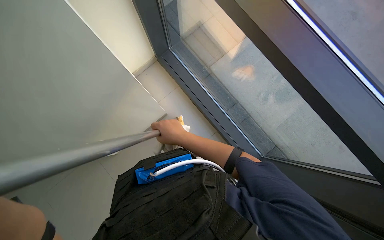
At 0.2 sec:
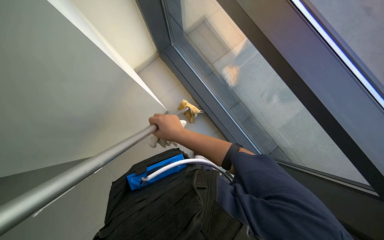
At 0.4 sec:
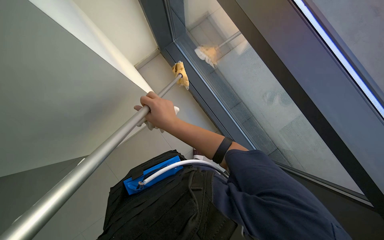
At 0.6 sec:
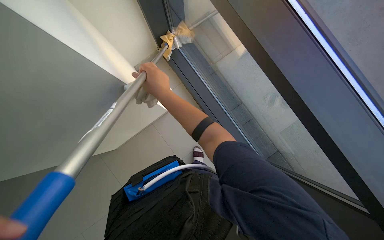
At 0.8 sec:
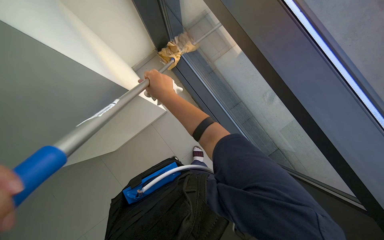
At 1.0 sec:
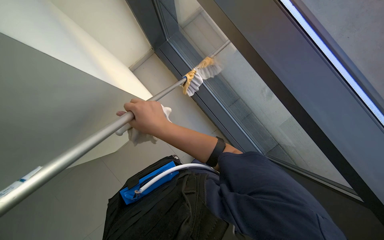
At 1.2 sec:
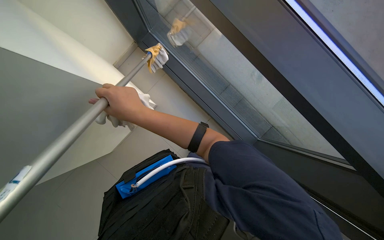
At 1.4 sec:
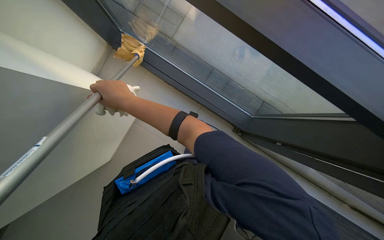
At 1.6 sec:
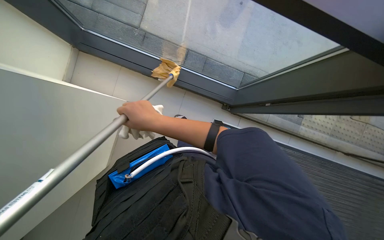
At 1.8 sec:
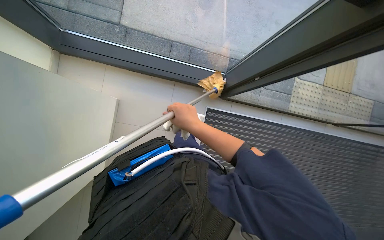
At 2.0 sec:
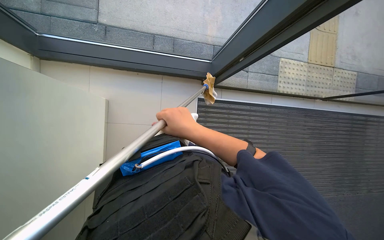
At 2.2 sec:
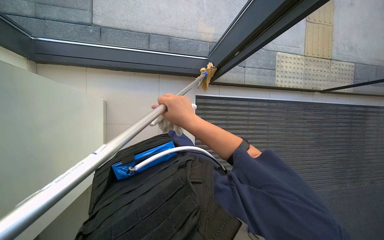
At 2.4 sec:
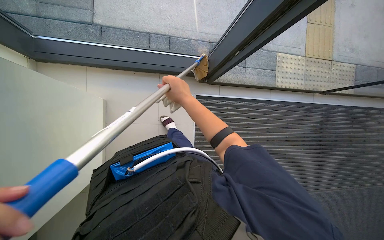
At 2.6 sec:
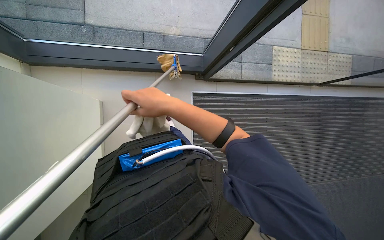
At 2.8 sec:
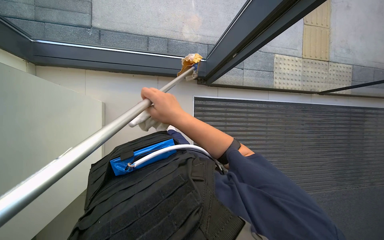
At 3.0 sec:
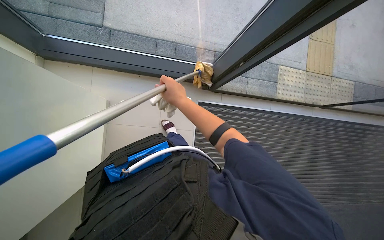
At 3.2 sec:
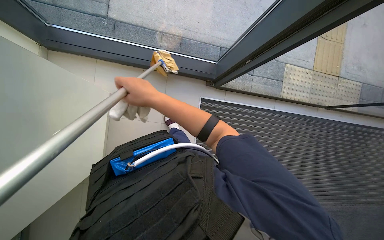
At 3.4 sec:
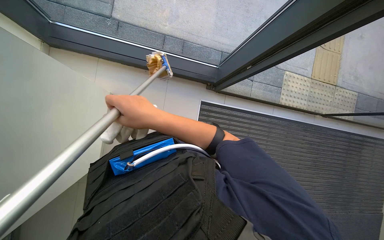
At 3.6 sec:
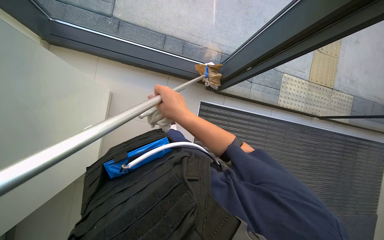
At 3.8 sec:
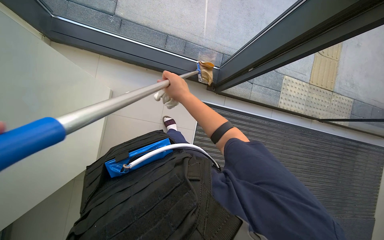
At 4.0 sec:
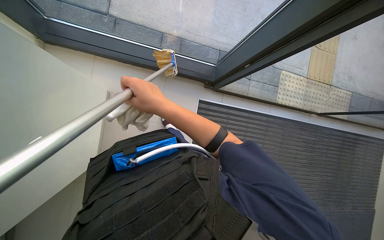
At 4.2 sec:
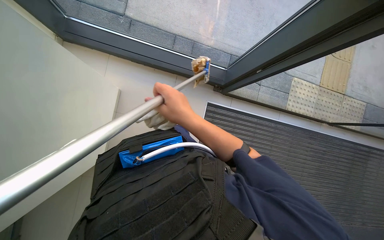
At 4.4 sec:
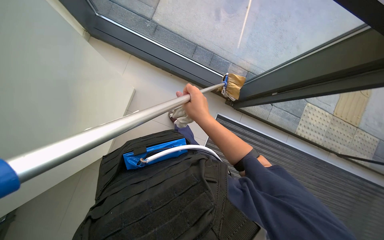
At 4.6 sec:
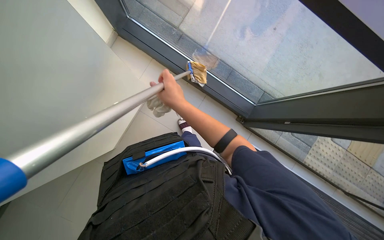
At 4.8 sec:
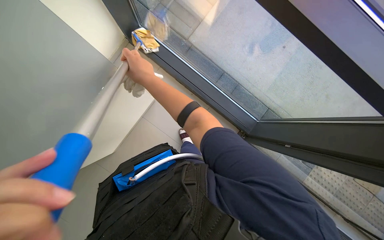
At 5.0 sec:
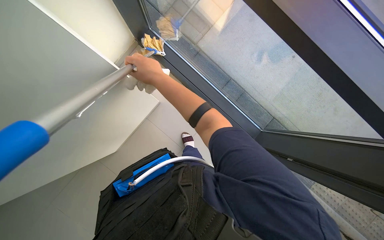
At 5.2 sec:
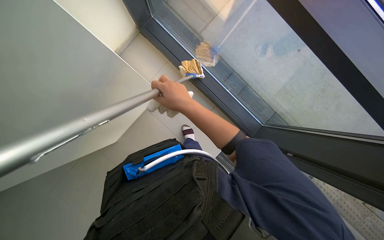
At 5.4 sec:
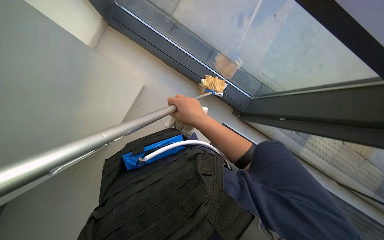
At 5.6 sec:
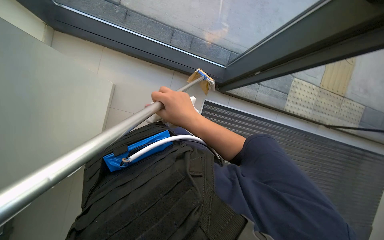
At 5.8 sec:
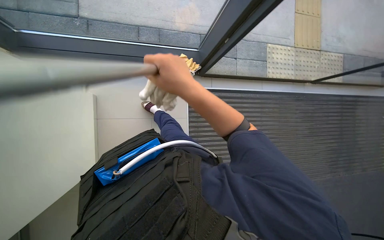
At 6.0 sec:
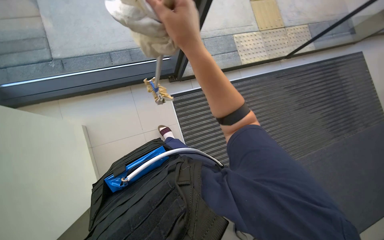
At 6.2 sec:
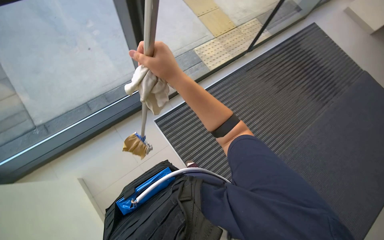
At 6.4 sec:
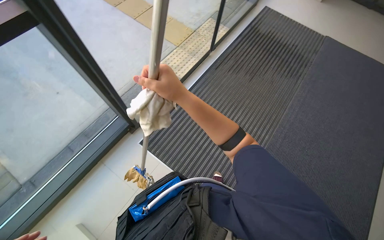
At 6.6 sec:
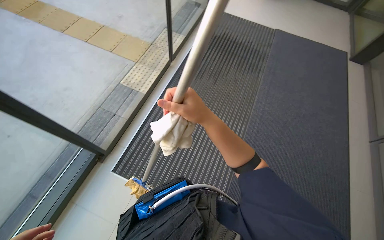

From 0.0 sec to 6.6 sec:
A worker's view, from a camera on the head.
Job: cleaning windows.
The whole recording: Cleaning windows and frames. The worker cleans the windows and frames with a long-handled tool and a cloth.
From 3.2 sec to 5.0 sec: The scene rotates clockwise by some 35 degrees.
From 5.0 sec to 6.6 sec: The wearer's head swings approximately 110 degrees to the right.

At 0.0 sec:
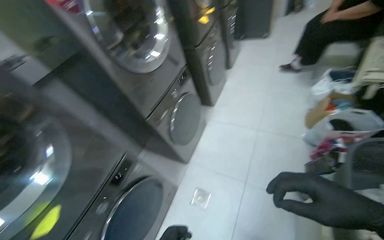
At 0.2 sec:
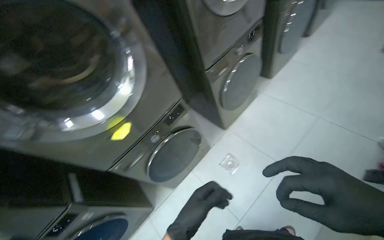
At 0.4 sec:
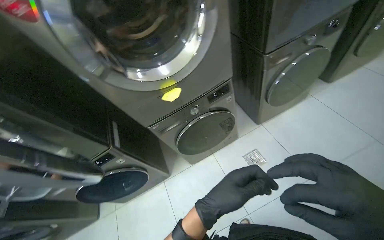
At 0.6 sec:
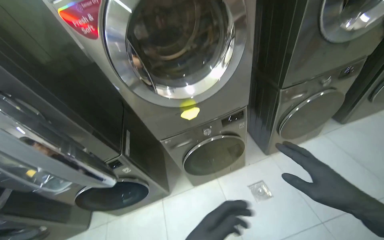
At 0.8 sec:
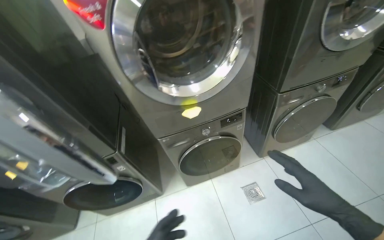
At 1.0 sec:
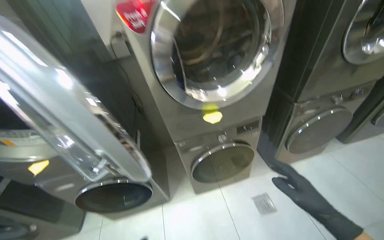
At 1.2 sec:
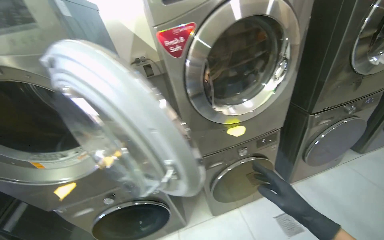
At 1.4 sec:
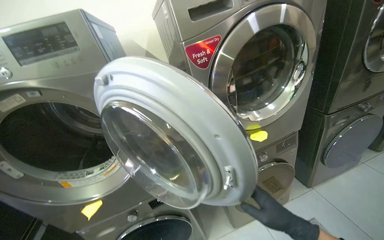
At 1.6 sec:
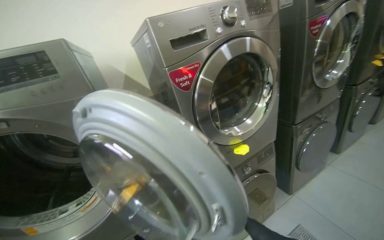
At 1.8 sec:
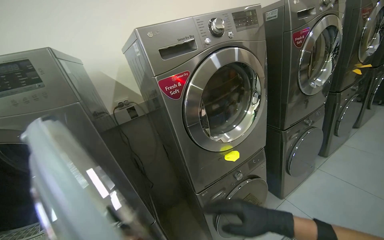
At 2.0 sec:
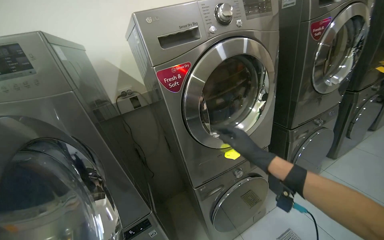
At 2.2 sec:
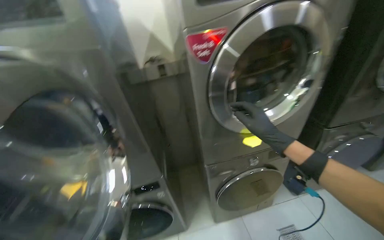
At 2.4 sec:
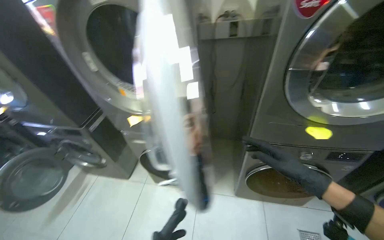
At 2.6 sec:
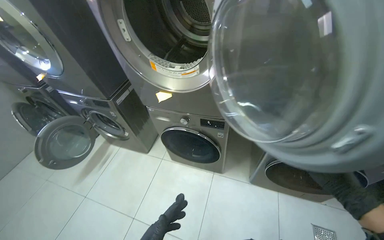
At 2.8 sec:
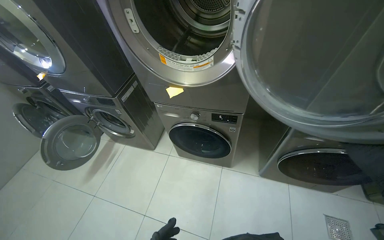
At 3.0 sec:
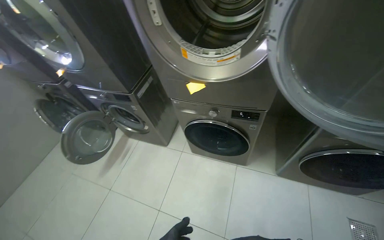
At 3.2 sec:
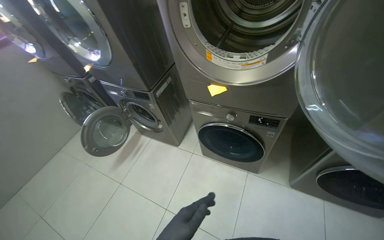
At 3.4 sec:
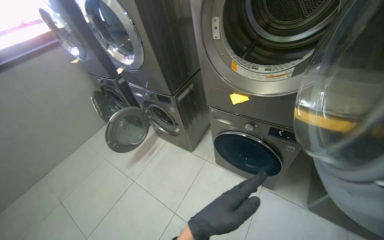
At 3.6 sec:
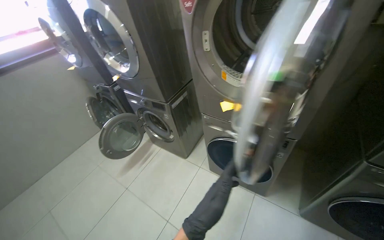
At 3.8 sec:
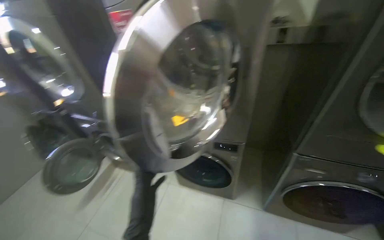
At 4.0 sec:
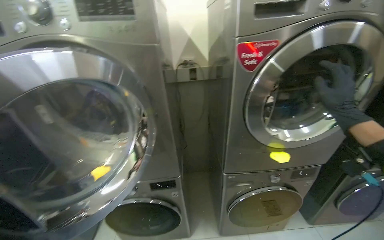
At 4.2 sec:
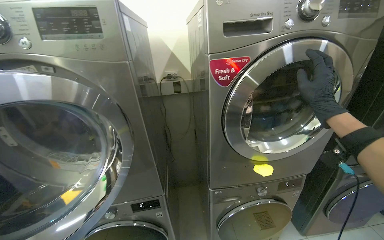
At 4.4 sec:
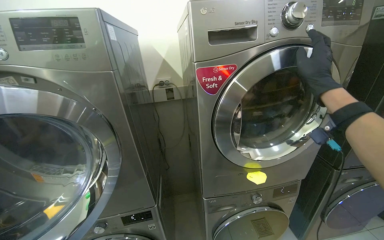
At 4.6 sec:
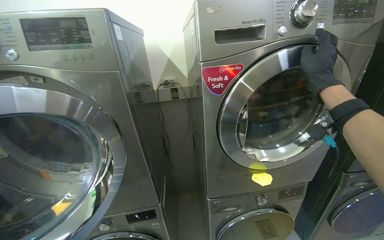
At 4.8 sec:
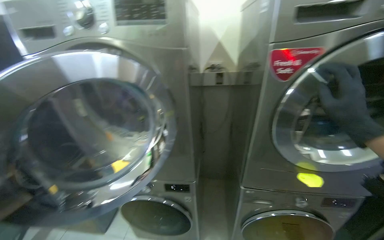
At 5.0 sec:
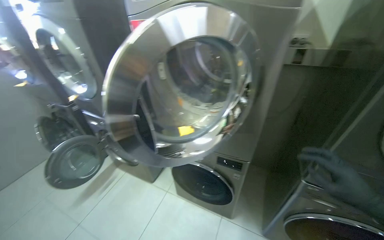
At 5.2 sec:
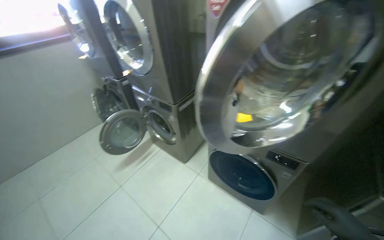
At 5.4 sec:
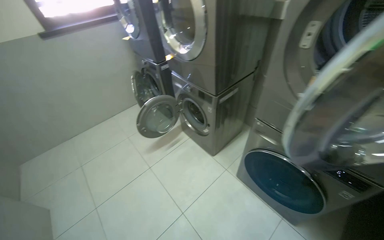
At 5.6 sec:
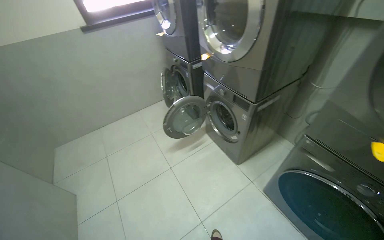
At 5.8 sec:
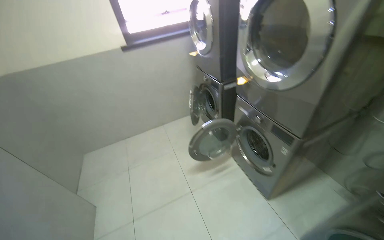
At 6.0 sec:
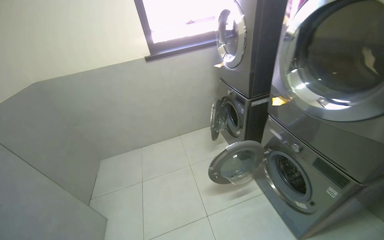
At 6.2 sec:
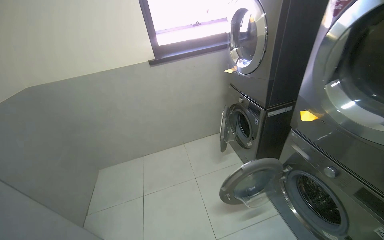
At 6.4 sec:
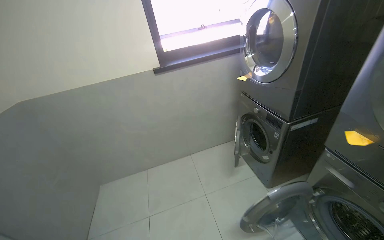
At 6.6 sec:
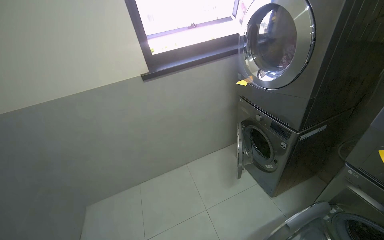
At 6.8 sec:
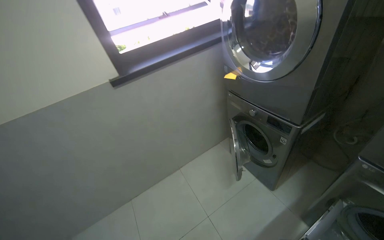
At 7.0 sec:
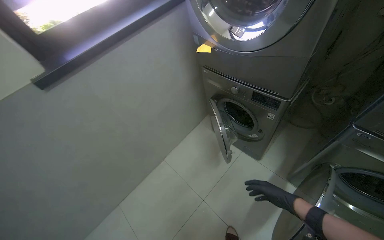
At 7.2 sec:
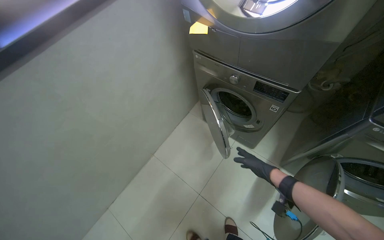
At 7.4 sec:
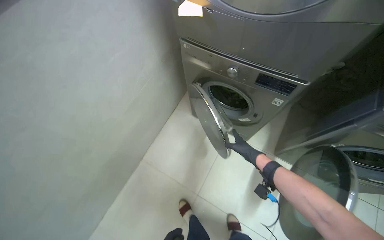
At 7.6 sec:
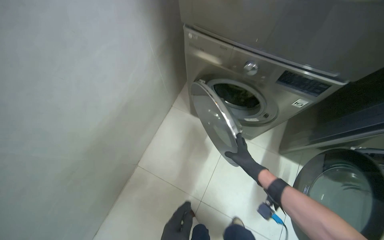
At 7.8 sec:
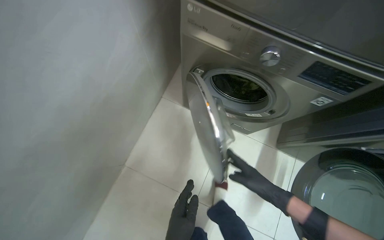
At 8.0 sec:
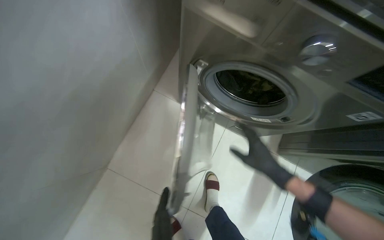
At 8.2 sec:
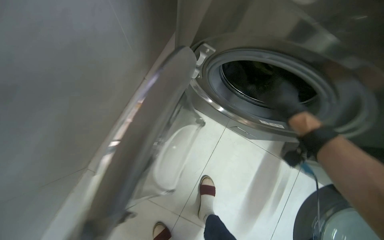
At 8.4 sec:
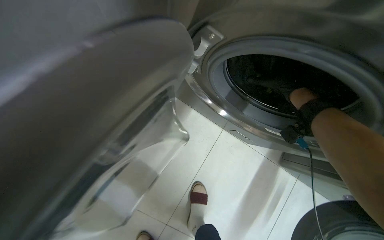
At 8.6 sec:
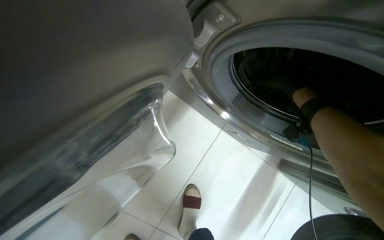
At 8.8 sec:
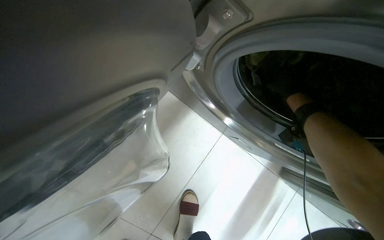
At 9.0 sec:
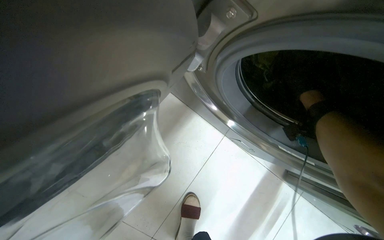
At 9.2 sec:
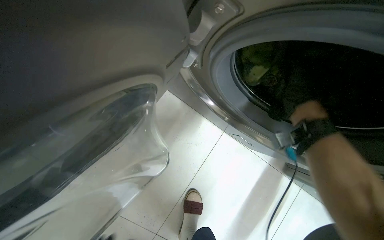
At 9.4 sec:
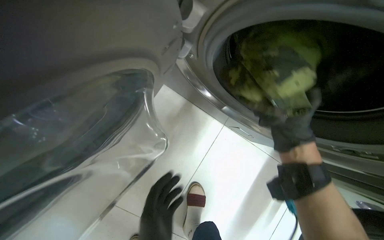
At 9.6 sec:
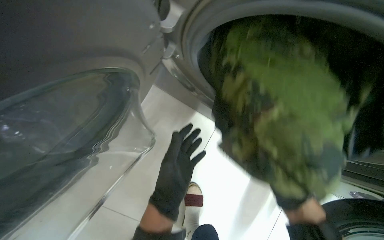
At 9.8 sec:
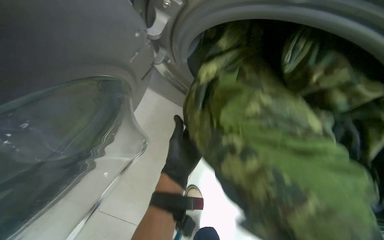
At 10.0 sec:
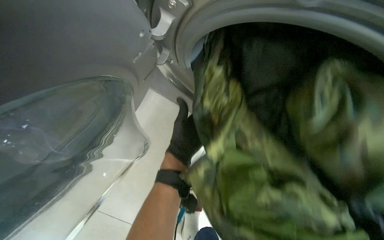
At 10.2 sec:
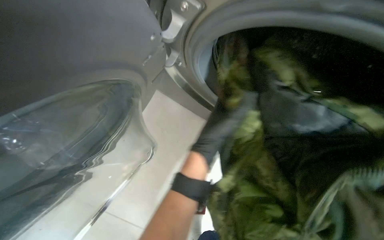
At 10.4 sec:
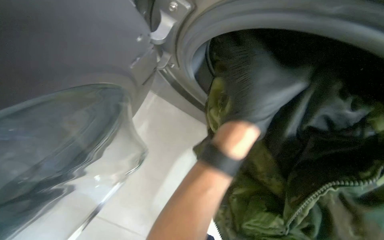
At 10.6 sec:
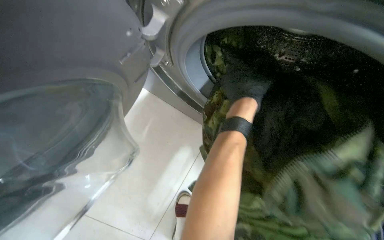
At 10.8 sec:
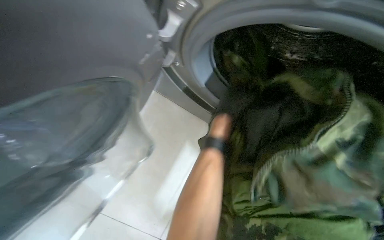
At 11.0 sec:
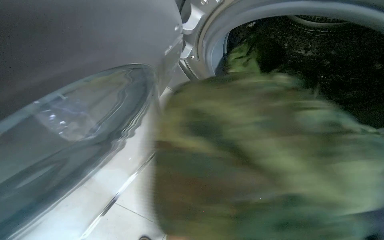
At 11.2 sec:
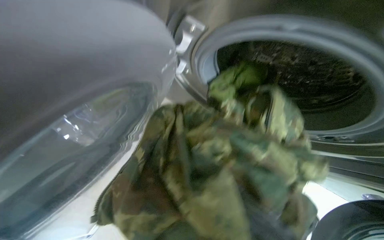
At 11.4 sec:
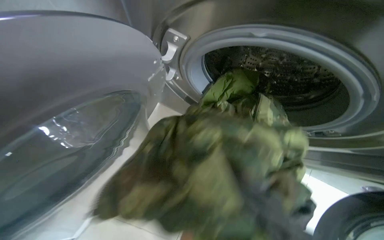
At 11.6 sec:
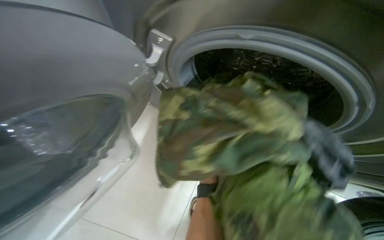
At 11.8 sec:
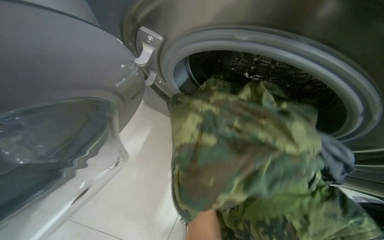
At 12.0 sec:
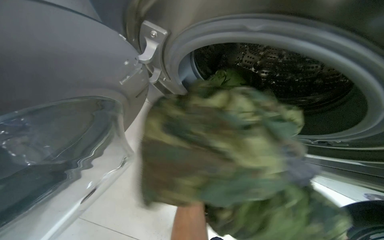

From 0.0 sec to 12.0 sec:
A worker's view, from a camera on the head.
Job: managing laundry.
The whole recording: Loading laundry into washing machines. The worker loads clothes into washing machines and sets the wash cycle.
From 0.0 sec to 1.6 sec: The camera is carried some 60 cm. The head rotates roughly 35 degrees to the left. The wearer looks some 10 degrees further upward.
From 1.6 sec to 3.0 sec: The wearer's head swings approximately 45 degrees to the left. The camera pitches downward, by approximately 30 degrees.
From 3.0 sec to 4.4 sec: The head turns to the right by some 30 degrees. The view tips upward by approximately 30 degrees.
From 4.4 sec to 6.0 sec: The wearer moves about 90 cm. The wearer's head swings approximately 80 degrees to the left. The view tips downward by roughly 15 degrees.
From 6.0 sec to 7.6 sec: The camera travels about 1.5 m. The head rotates some 45 degrees to the right. The wearer looks roughly 25 degrees further downward.
From 7.6 sec to 9.0 sec: The camera travels roughly 70 cm. The view tips downward by roughly 20 degrees.
